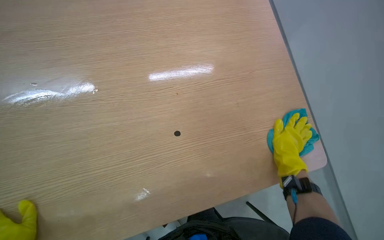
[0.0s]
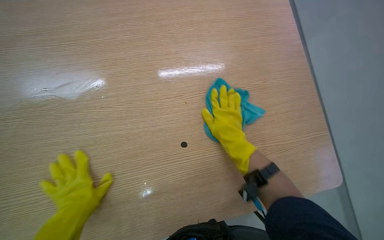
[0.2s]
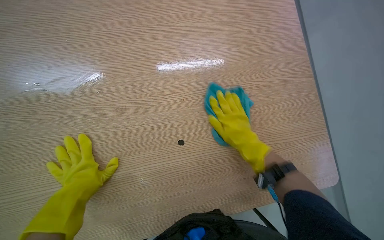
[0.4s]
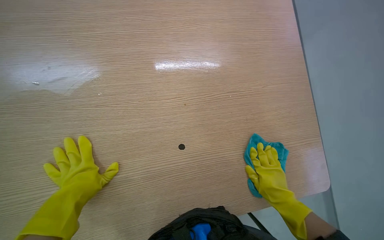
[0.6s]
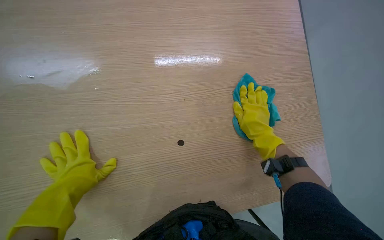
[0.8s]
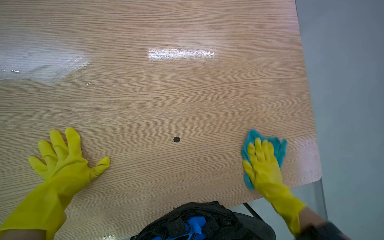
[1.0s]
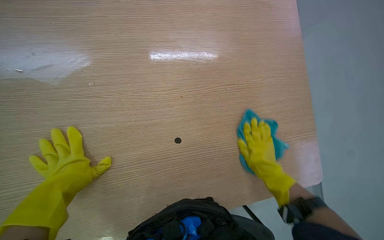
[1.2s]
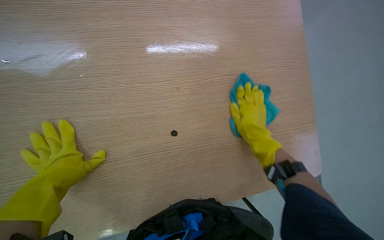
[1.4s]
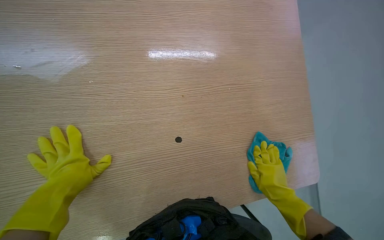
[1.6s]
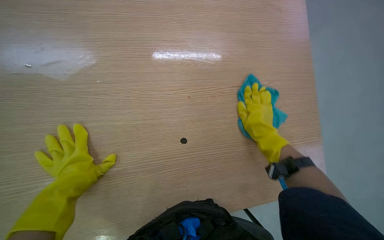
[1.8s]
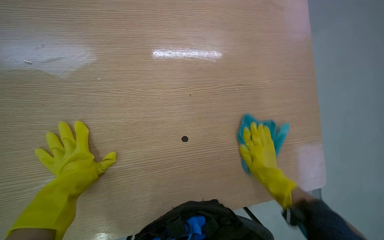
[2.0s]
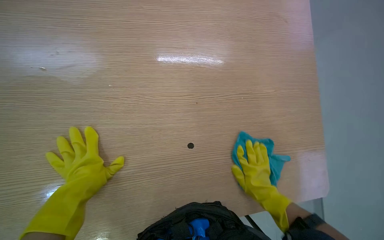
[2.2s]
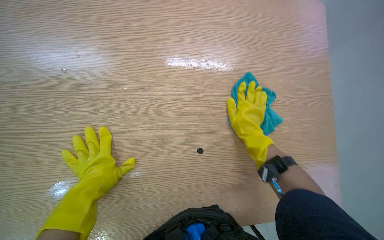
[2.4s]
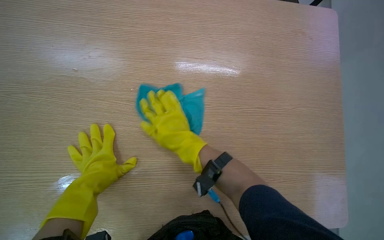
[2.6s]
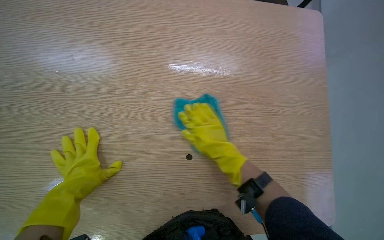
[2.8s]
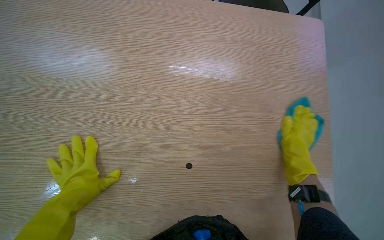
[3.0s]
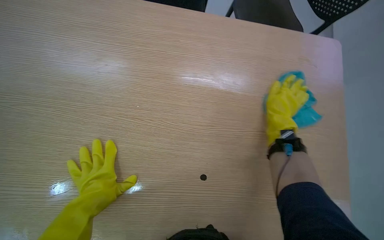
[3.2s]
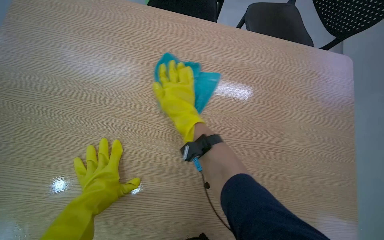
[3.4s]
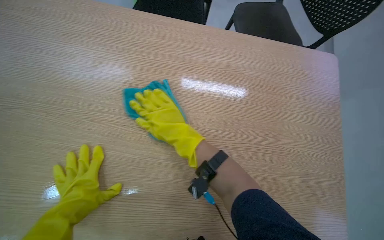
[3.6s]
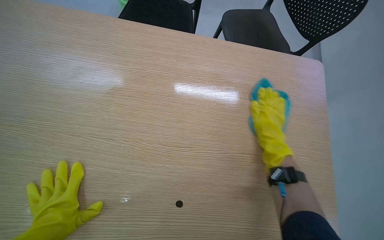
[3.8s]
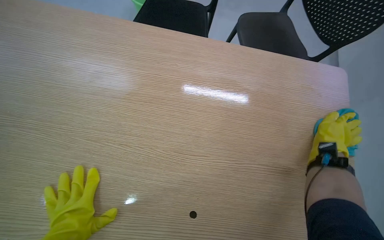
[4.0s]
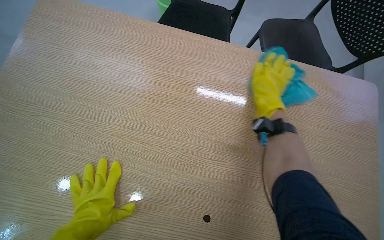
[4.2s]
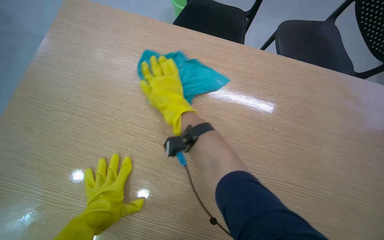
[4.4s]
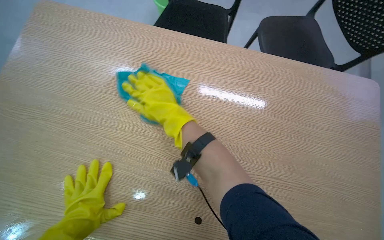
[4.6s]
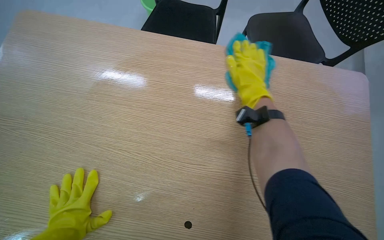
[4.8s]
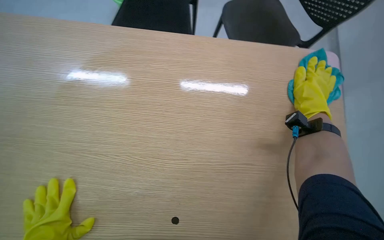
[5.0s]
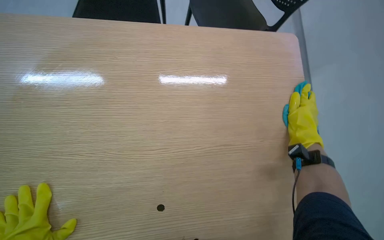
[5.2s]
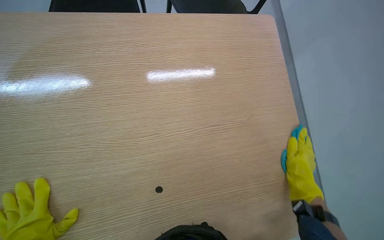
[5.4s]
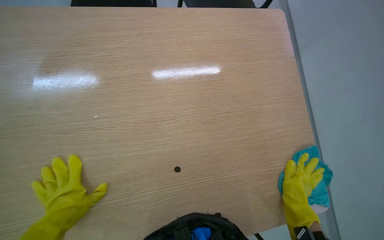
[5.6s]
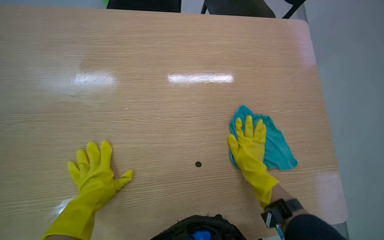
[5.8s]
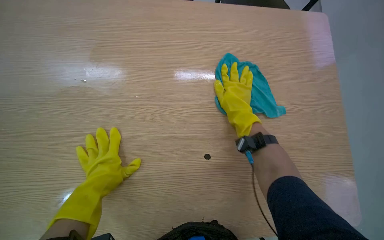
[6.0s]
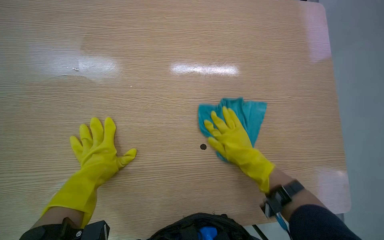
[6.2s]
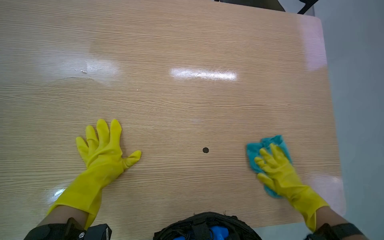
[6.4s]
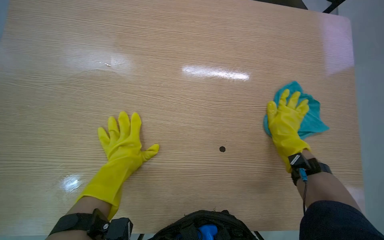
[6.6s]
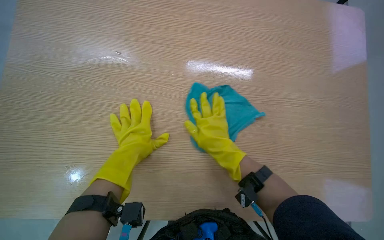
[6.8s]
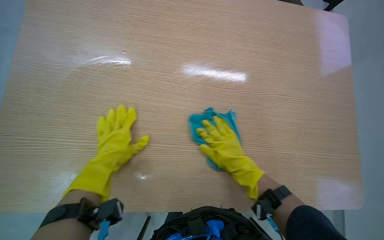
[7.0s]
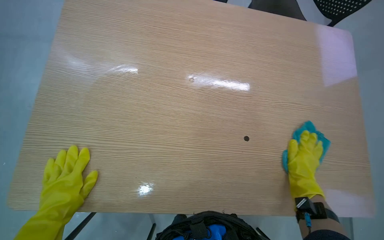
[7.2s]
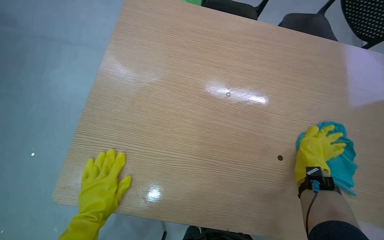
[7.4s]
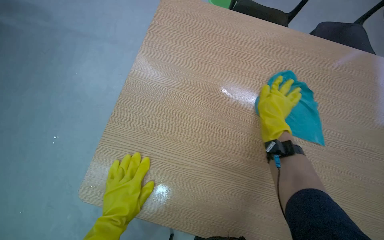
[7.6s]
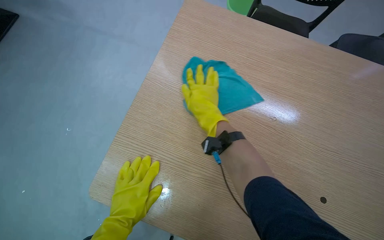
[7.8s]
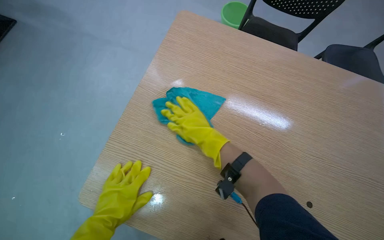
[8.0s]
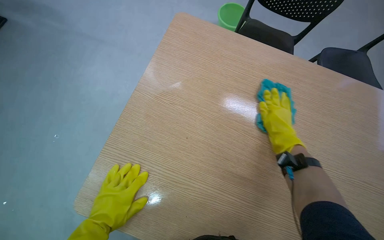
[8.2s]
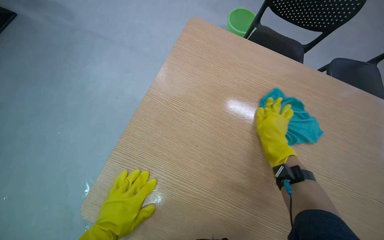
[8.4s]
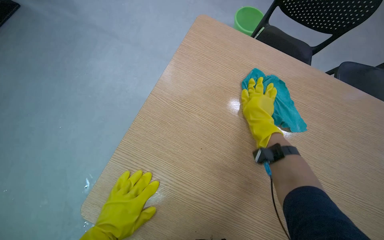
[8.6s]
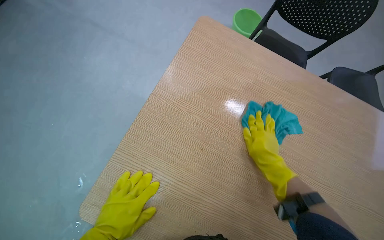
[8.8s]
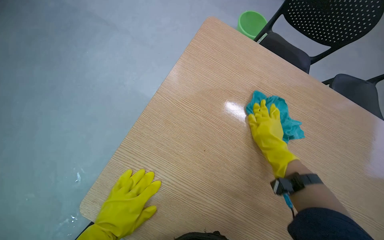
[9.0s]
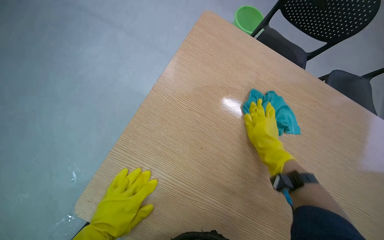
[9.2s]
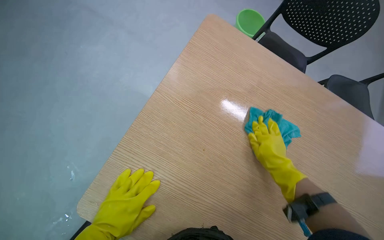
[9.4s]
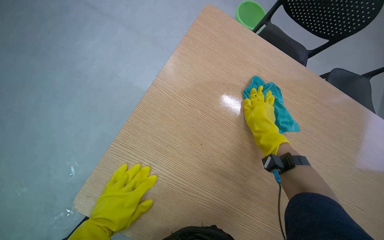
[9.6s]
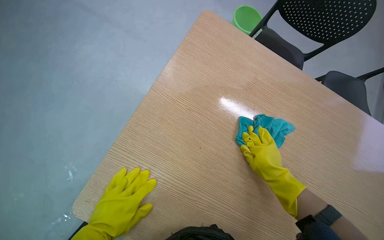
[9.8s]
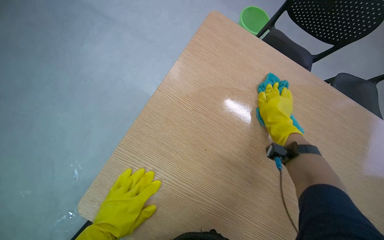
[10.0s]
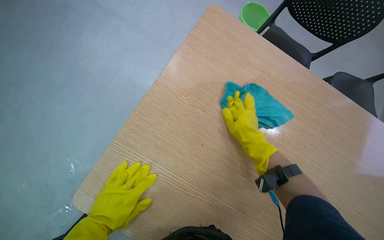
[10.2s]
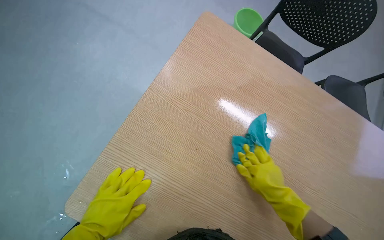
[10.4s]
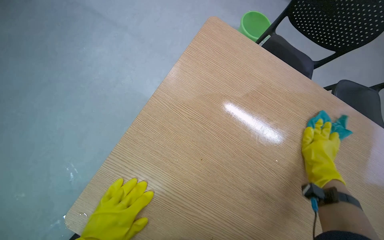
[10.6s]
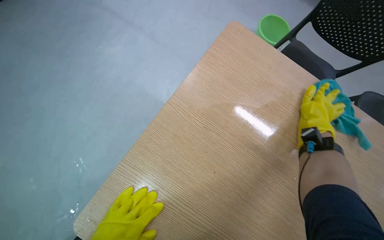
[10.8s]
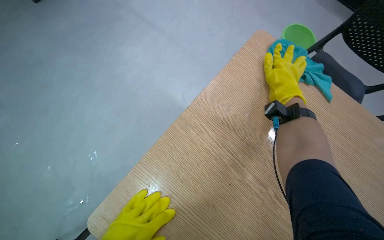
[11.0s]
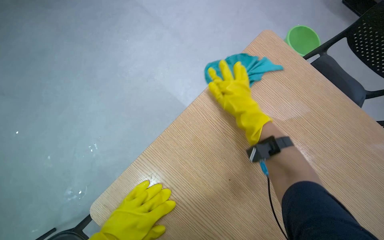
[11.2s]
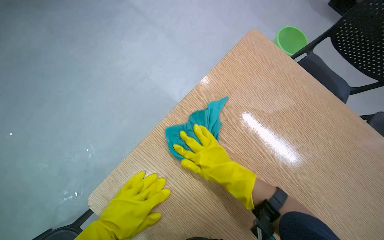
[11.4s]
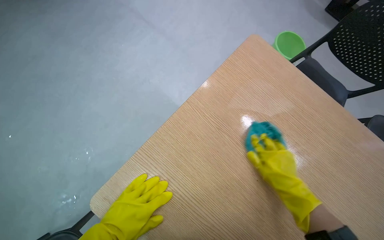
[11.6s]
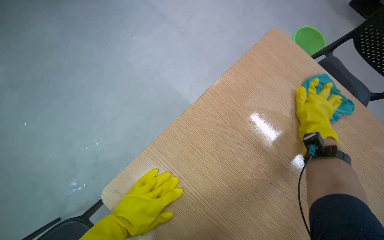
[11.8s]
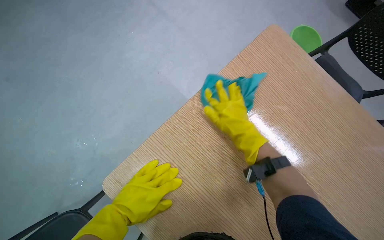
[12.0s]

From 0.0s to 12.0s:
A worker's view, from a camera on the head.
Job: wiping surfaces.
The whole recording: Cleaning wooden table. The worker applies cleaner and wipes the wooden table.
From 0.0s to 1.6s: The view pans to the right by about 15 degrees. The right hand is displaced down the picture by about 15 cm, and moves some 15 cm to the left and comes back.
From 1.6s to 3.0s: The right hand heads up the picture, covering roughly 25 cm, and travels to the left and back again, approximately 35 cm each way.
From 3.0s to 4.4s: The wearer's head swings some 20 degrees to the left. The right hand swings left and right, approximately 50 cm each way, with 2 reversals.
From 4.4s to 6.0s: The right hand moves to the right, about 30 cm.
From 6.0s to 7.6s: The left hand moves down the picture, about 15 cm. The right hand swings left and right, roughly 35 cm each way, with 3 reversals.
From 7.6s to 9.0s: The right hand swings left and right, roughly 25 cm each way, with 2 reversals.
From 9.0s to 10.4s: The right hand heads down the picture, covering approximately 15 cm.
From 10.4s to 12.0s: The right hand goes left and right, about 30 cm each way, reversing 3 times.

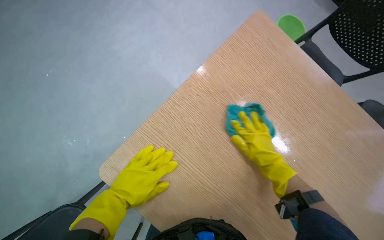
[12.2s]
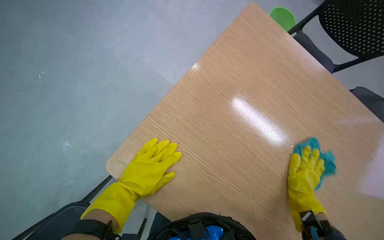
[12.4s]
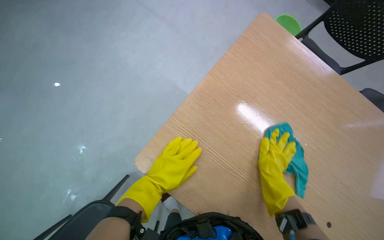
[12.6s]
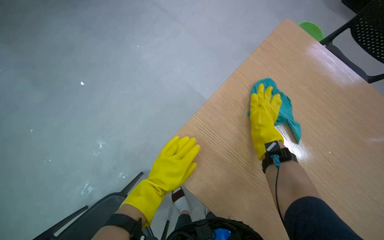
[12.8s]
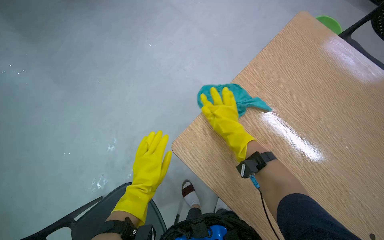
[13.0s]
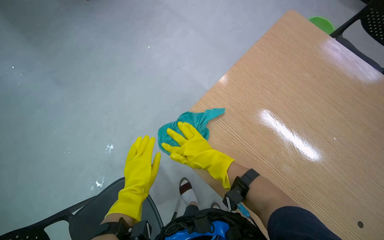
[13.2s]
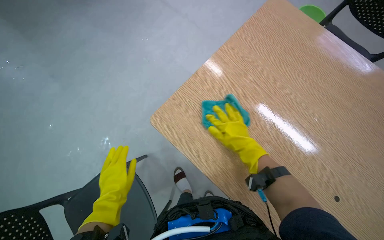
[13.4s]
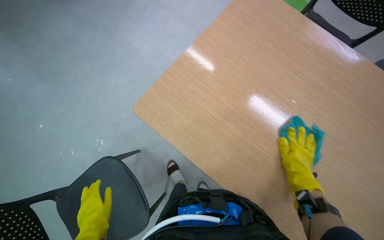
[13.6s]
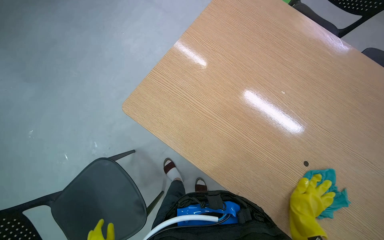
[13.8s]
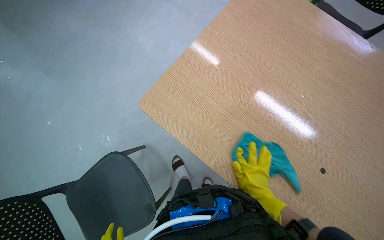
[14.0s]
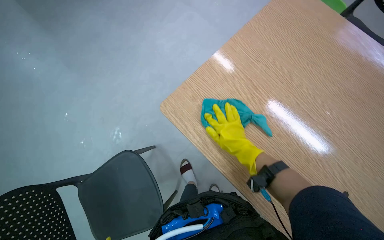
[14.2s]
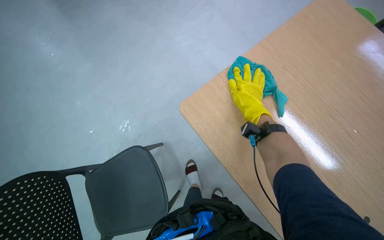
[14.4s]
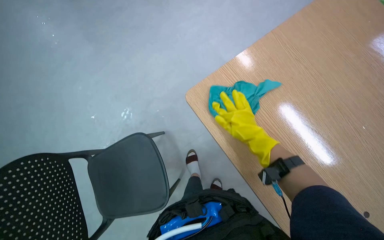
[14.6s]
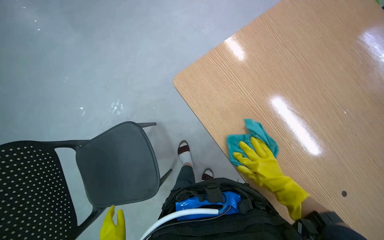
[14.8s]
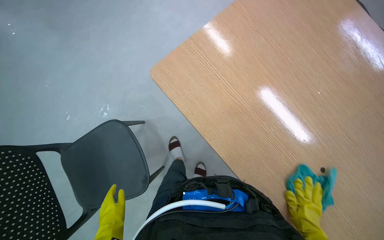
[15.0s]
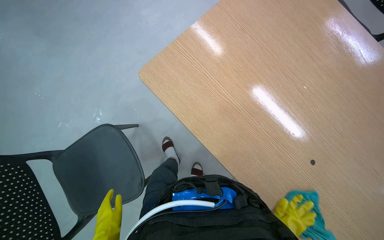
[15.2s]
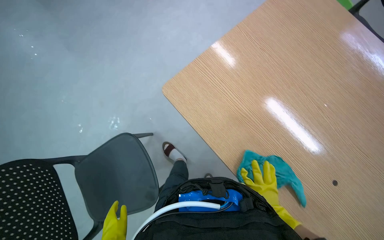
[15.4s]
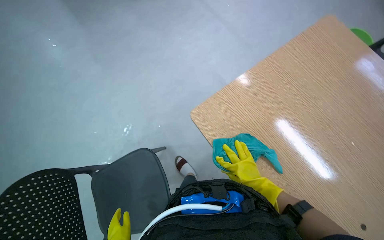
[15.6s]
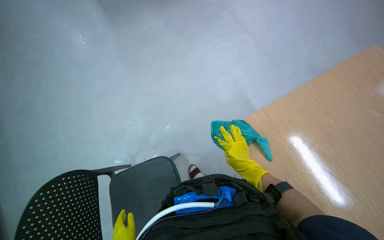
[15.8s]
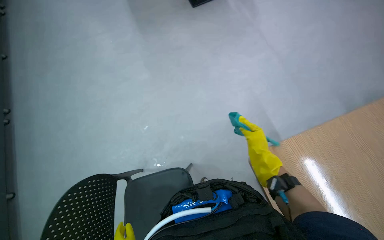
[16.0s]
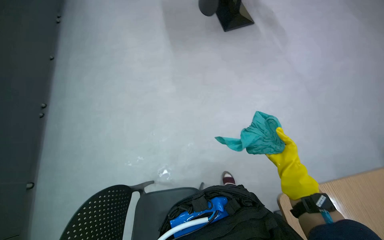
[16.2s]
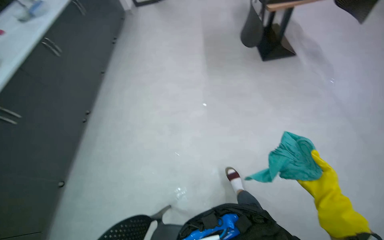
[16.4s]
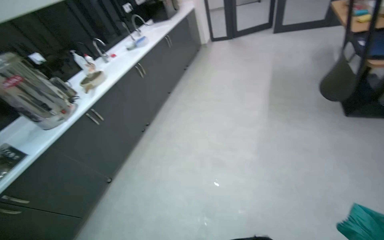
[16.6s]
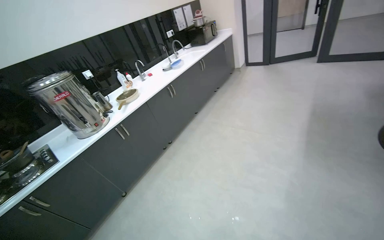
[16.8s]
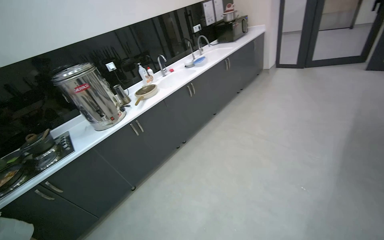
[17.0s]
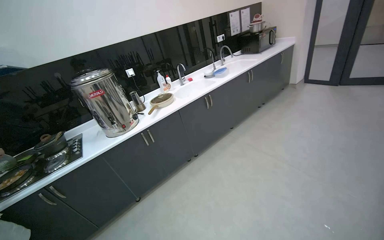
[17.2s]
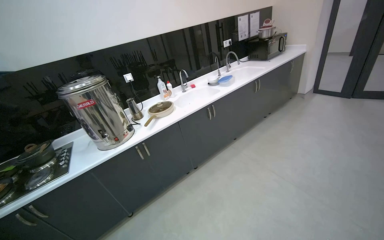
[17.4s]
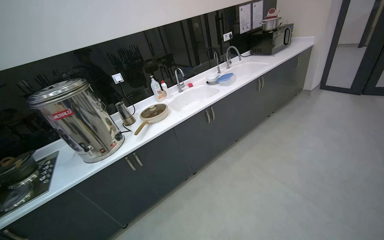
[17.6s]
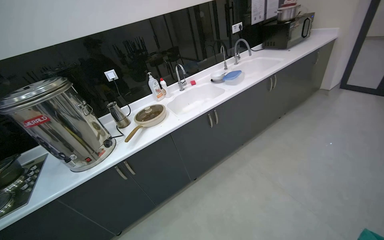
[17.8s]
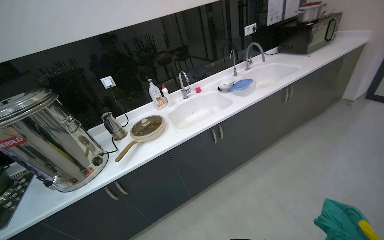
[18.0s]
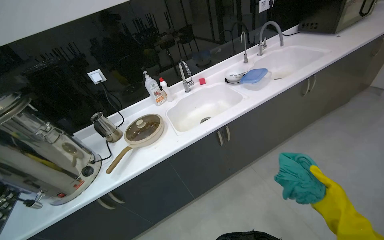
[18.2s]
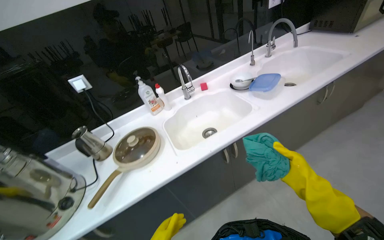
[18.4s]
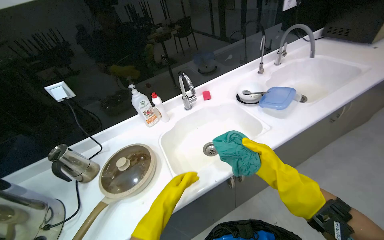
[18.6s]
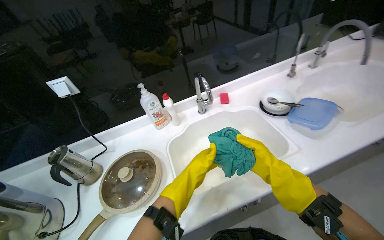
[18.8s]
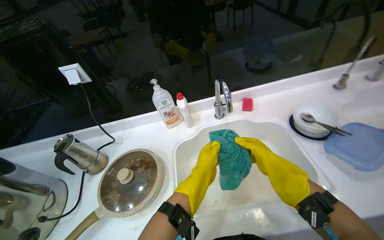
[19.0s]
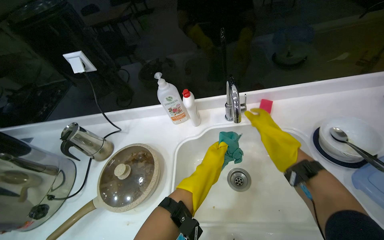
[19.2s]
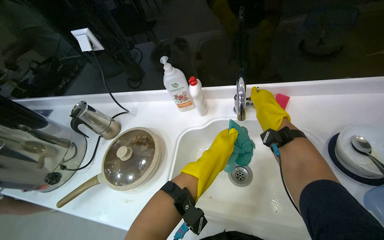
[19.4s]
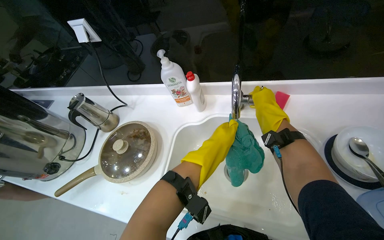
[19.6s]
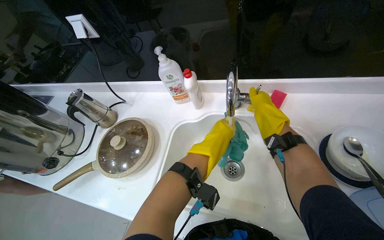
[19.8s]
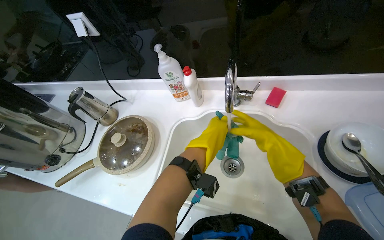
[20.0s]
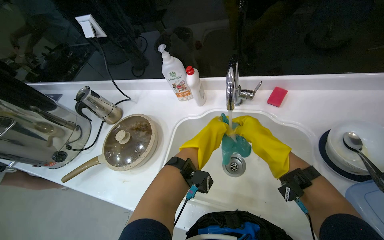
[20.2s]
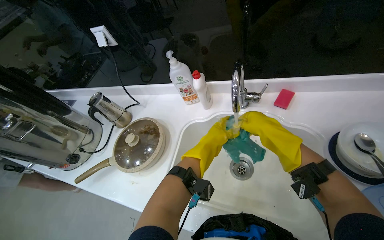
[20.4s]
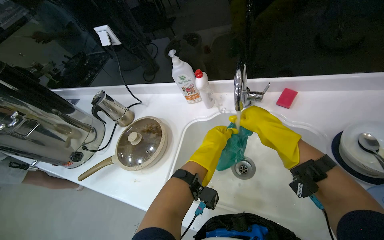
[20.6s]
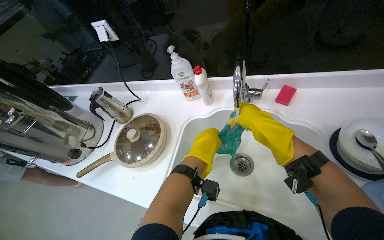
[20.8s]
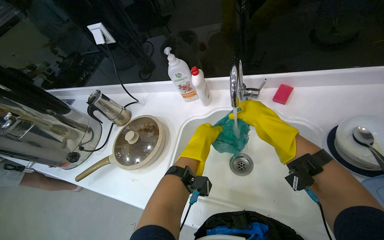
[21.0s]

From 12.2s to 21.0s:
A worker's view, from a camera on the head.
Job: wiping surfaces.
The whole recording: Cleaning wooden table. The worker applies cleaner and wipes the wooden table.
From 12.2s to 13.6s: The left hand heads to the left and down the picture, covering roughly 20 cm; the right hand swings left and right, some 30 cm each way, with 2 reversals.
From 15.2s to 16.6s: The head rotates roughly 25 degrees to the left.
From 16.6s to 18.0s: The wearer moves approximately 1 m. The wearer looks approximately 40 degrees further to the left.
From 18.0s to 19.6s: The head travels roughly 1 m. The wearer's head swings some 40 degrees to the left. The camera pitches downward, by roughly 30 degrees.
From 19.6s to 21.0s: The right hand goes approximately 10 cm down the picture.
